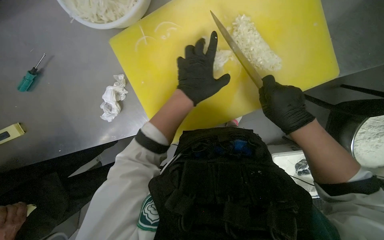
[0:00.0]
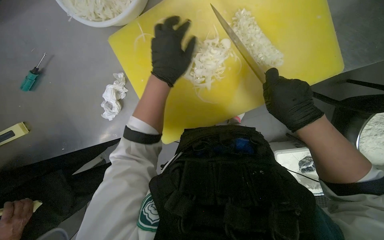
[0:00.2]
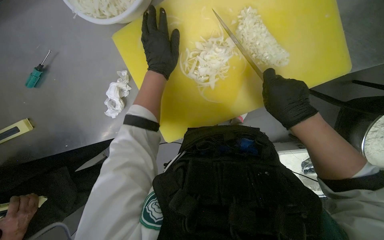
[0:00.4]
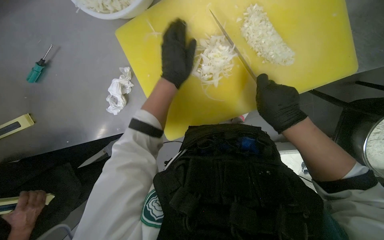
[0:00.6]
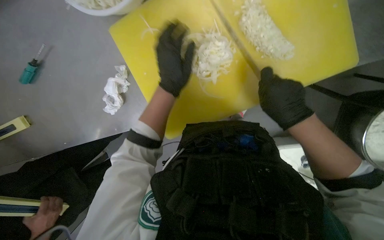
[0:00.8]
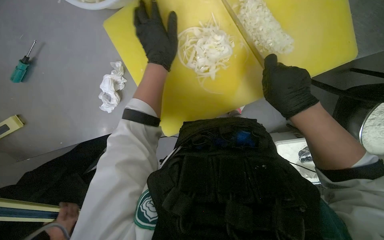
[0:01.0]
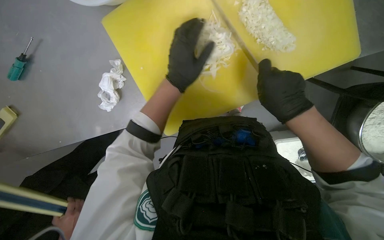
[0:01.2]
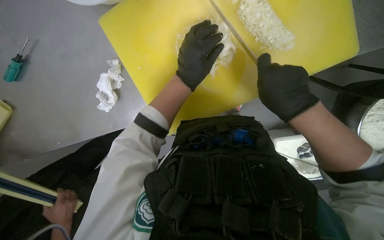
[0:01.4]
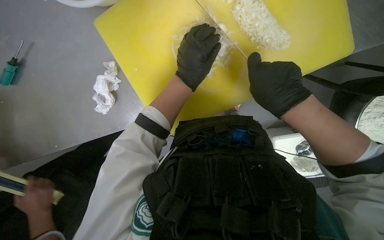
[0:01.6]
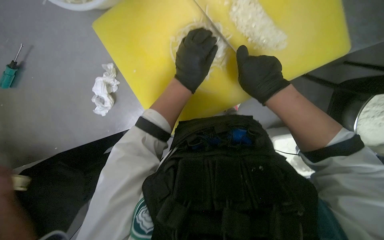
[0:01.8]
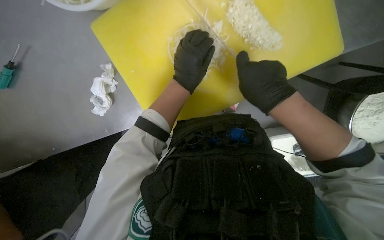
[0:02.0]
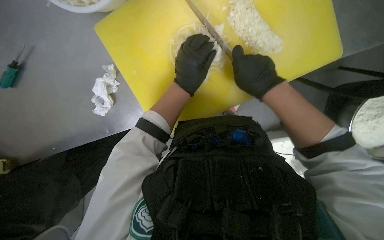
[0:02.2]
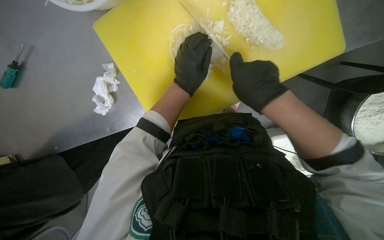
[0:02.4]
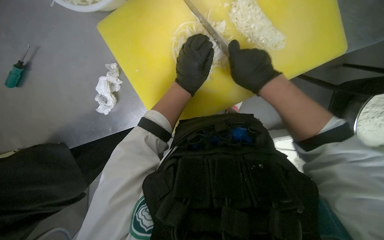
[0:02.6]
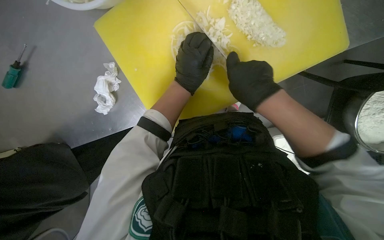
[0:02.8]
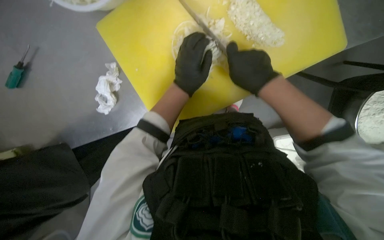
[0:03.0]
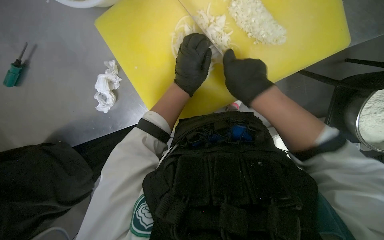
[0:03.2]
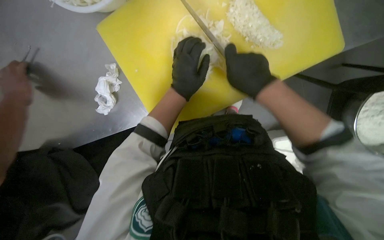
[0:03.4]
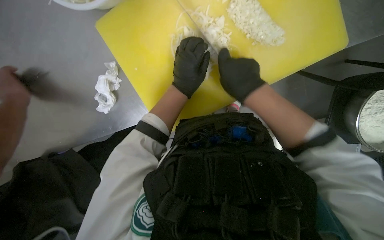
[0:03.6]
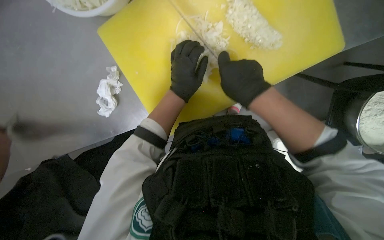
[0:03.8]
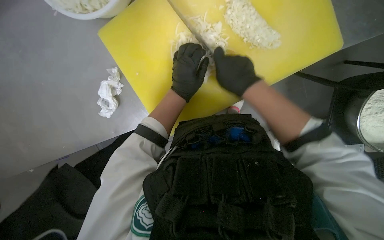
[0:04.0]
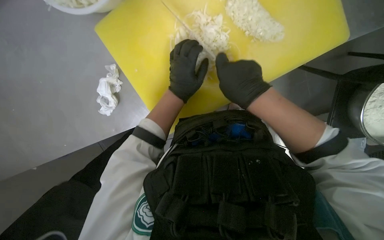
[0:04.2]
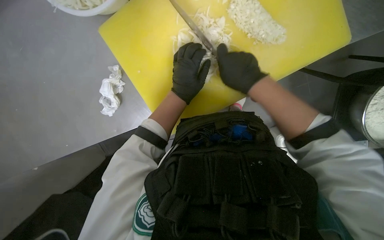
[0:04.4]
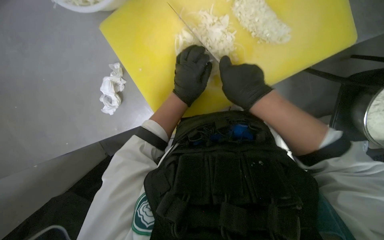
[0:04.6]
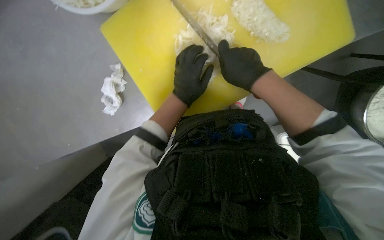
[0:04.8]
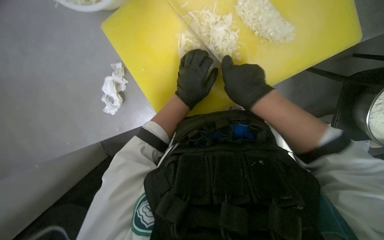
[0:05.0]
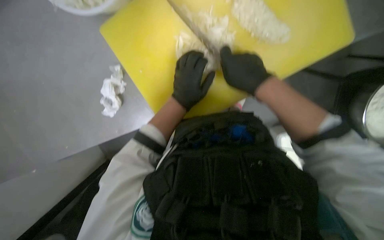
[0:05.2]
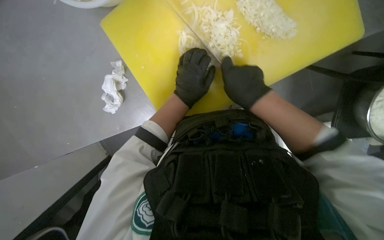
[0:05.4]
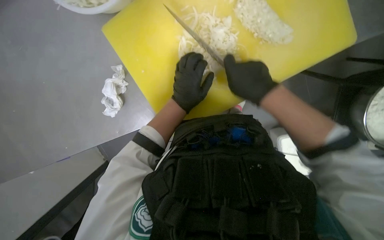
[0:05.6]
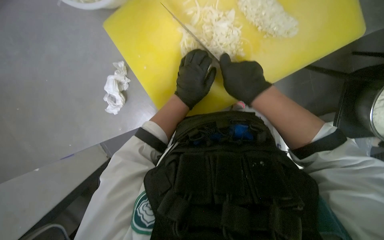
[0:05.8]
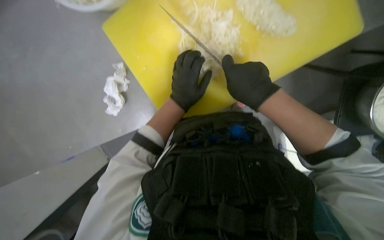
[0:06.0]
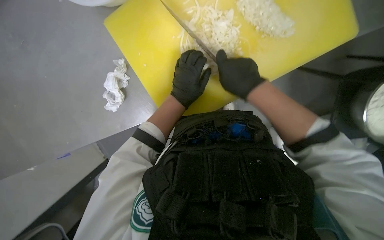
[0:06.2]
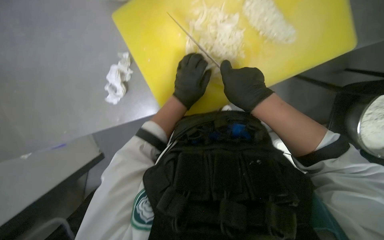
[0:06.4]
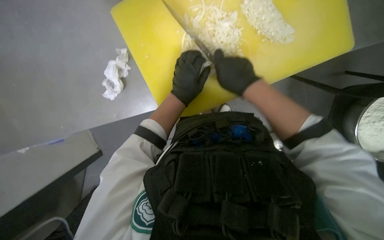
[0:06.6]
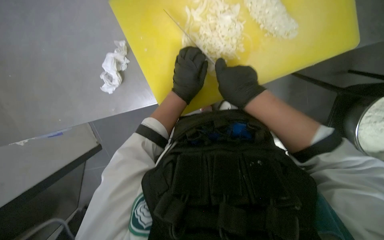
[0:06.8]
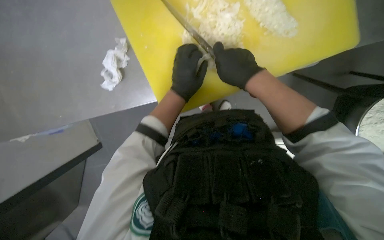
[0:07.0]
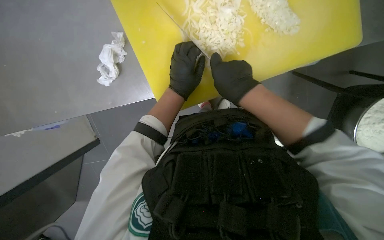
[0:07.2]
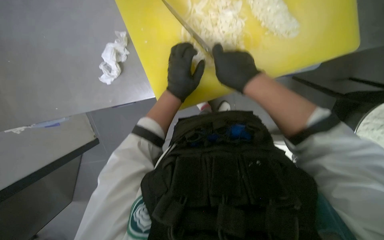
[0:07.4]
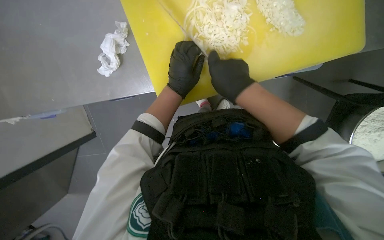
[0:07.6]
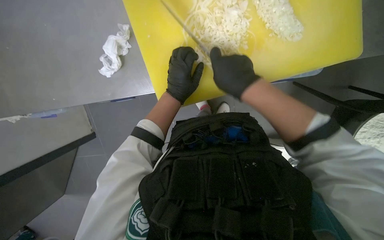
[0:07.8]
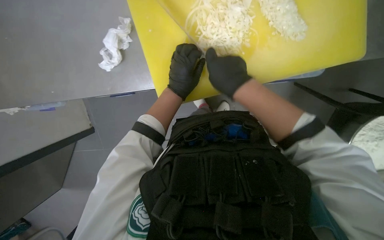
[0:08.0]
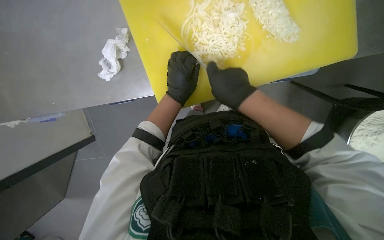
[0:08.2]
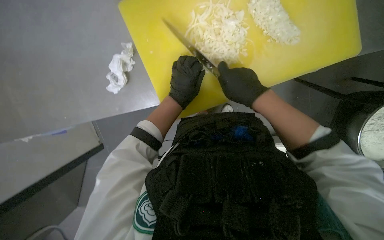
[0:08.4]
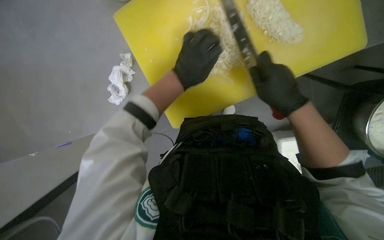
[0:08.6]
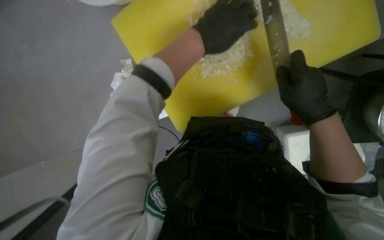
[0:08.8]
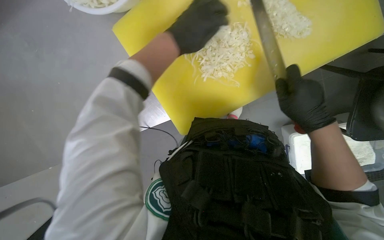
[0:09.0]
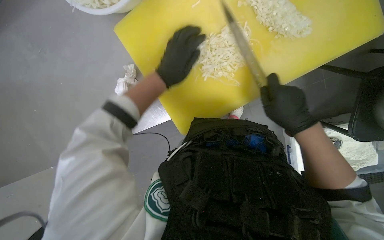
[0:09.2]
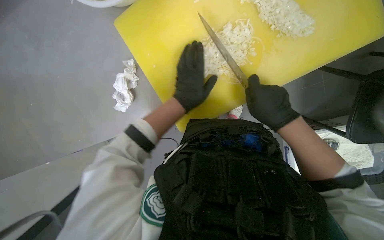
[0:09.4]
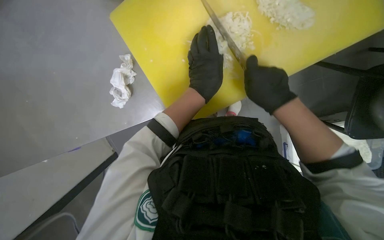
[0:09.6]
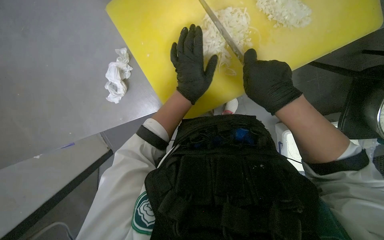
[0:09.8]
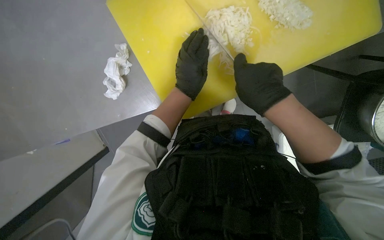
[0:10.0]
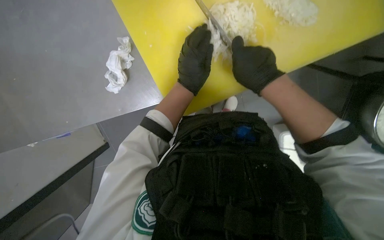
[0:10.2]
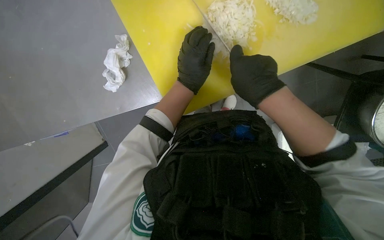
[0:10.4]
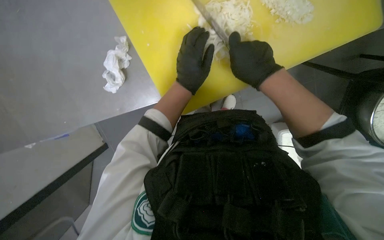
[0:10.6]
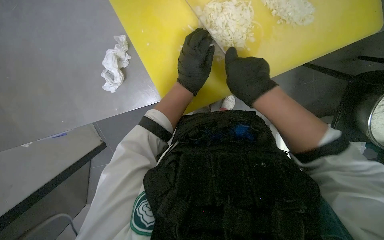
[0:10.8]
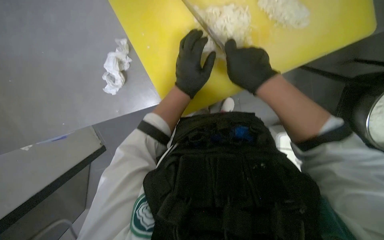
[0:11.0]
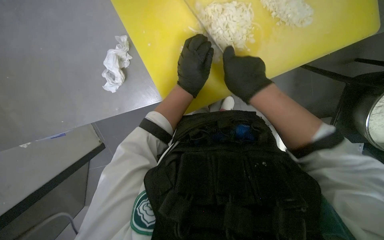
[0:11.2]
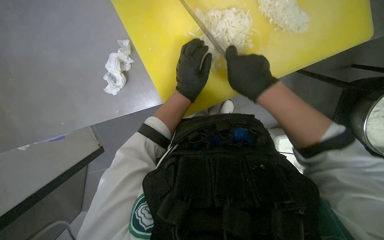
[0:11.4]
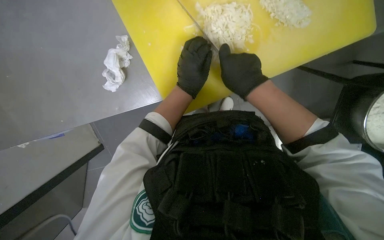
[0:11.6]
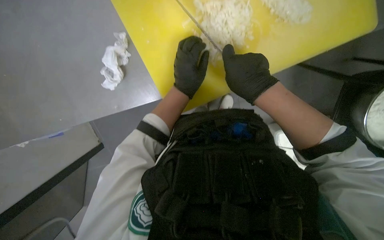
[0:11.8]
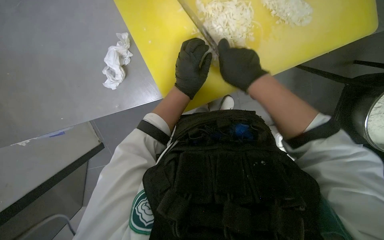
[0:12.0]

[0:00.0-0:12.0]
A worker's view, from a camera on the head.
Job: preparing food.
The whole recording: Chopping onion. The worker chops an onion on a yellow cutting board with a knife.
0:01.6 to 0:06.0: The hands stay close to where they were, moving slightly.
0:06.0 to 0:07.6: The hands make small movements and keep their place.
0:07.6 to 0:09.0: The right hand heads to the right, covering approximately 10 cm, while the left hand shifts approximately 15 cm up the picture and nearer to the camera.
0:09.0 to 0:10.4: The right hand moves to the left, approximately 10 cm. Meanwhile the left hand shifts roughly 15 cm down the picture.
0:10.4 to 0:12.0: The hands are busy where they are.

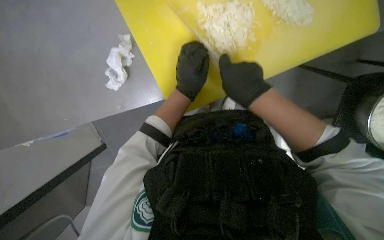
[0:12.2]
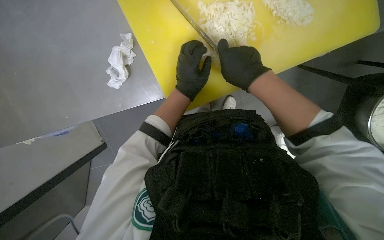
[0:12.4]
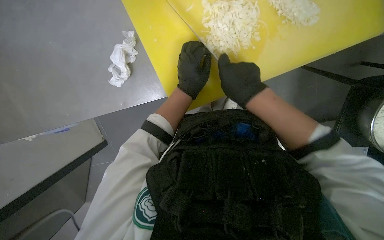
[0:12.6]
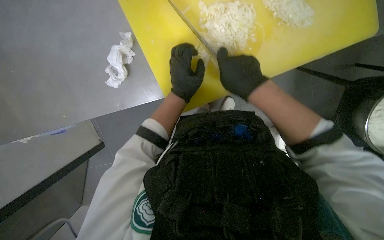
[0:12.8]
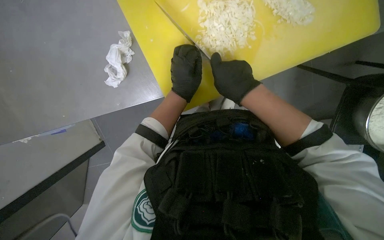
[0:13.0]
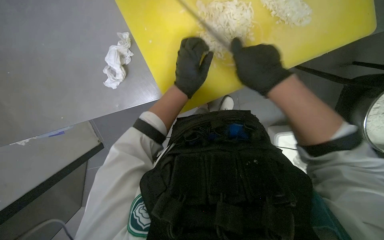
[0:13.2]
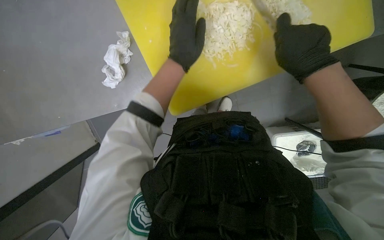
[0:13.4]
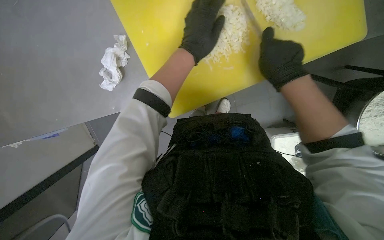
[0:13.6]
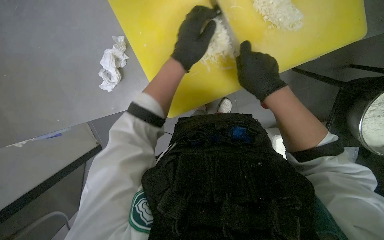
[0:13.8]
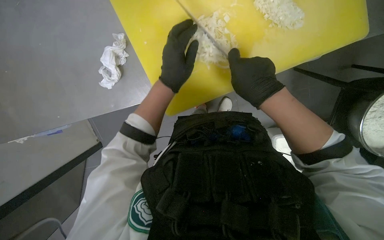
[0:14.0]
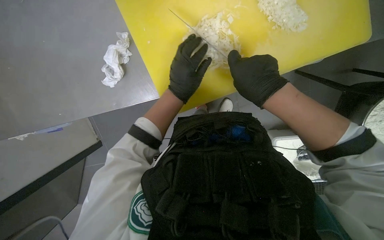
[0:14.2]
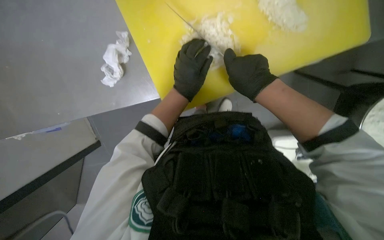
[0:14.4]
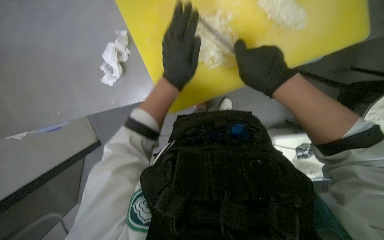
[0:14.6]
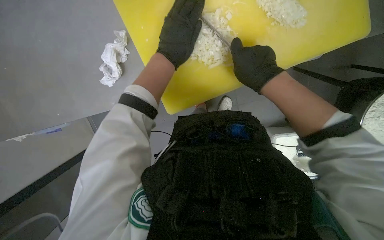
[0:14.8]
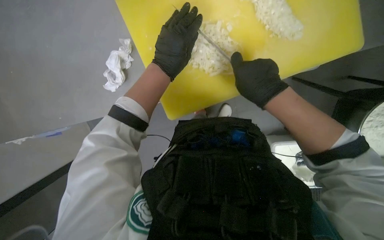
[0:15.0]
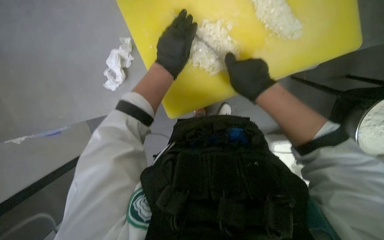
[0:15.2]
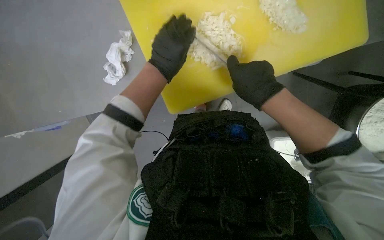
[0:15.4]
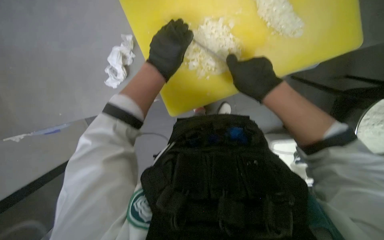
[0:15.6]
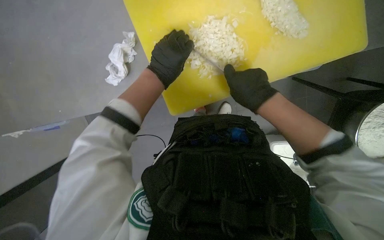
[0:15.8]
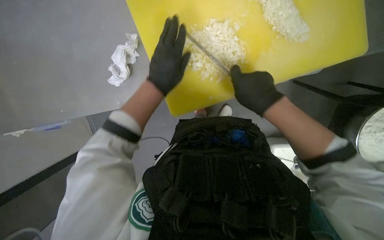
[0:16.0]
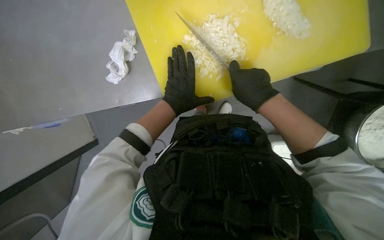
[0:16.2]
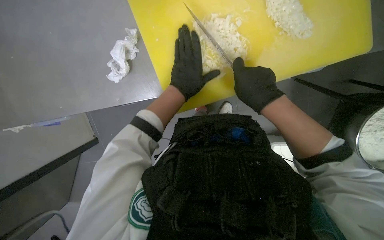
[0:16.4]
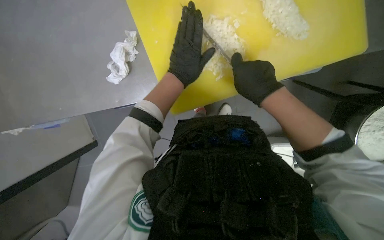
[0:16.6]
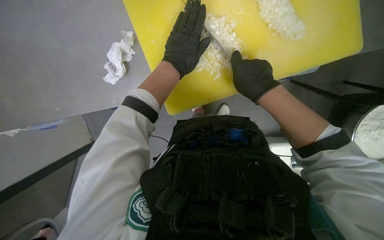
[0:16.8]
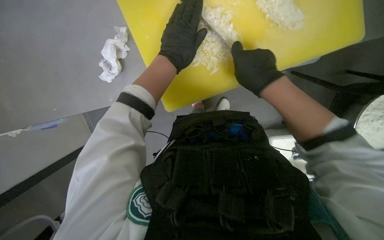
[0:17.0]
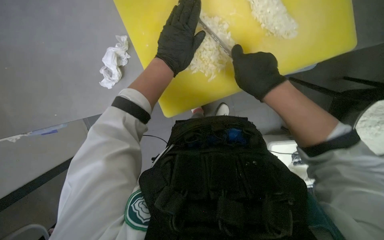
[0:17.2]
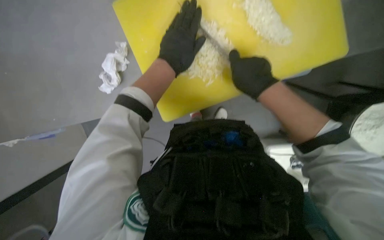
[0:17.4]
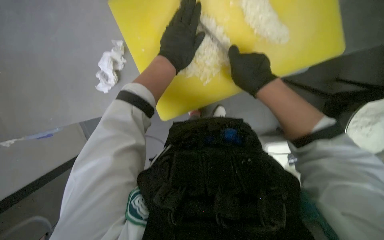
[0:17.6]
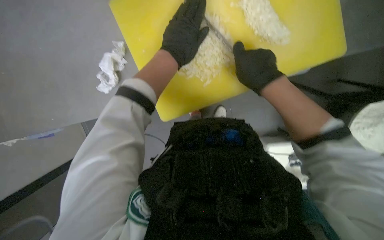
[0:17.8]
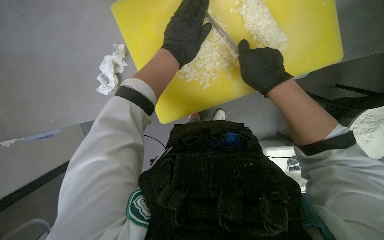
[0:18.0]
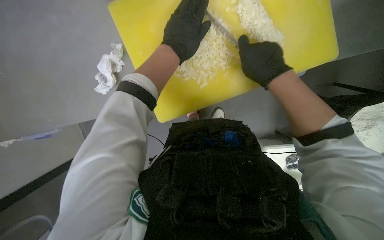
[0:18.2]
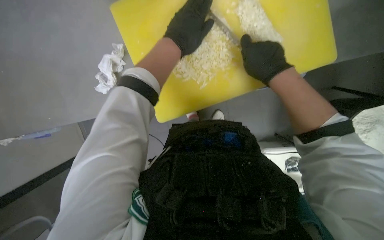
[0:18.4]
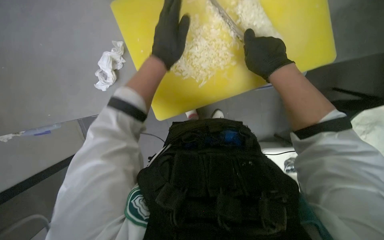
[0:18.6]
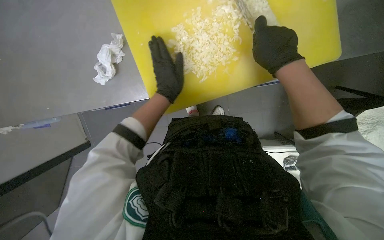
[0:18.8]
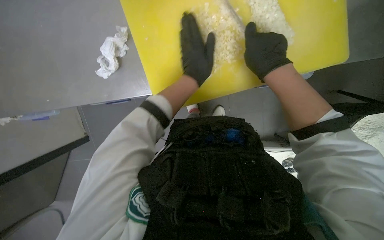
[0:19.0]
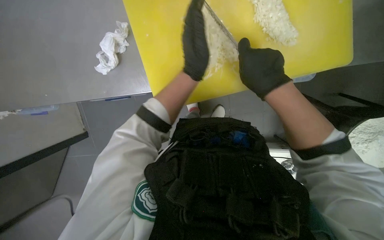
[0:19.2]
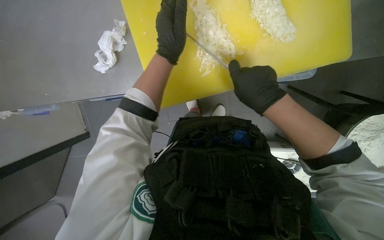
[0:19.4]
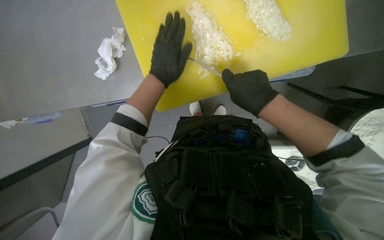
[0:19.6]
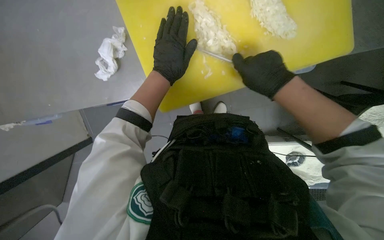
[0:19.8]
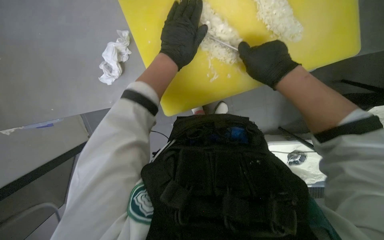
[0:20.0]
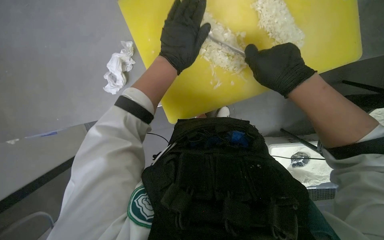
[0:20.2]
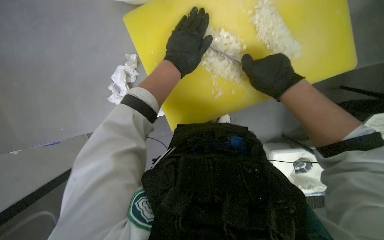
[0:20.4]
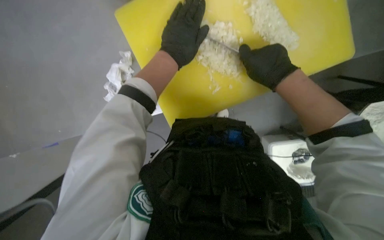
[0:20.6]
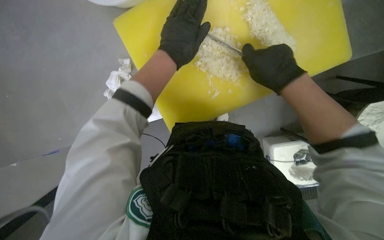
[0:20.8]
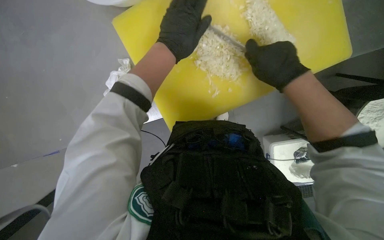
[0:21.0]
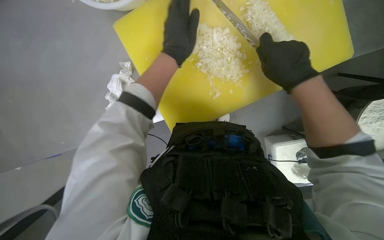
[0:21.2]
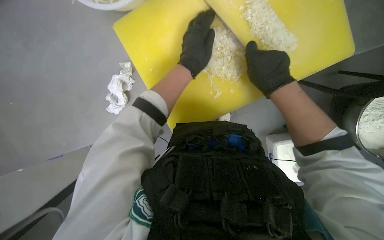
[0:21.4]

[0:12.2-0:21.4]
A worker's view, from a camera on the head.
Job: preparing food.
The whole recording: Chopping onion. The worker chops an onion on a yellow cutting board with a knife.
0:12.2 to 0:13.8: The left hand moves up the picture, about 10 cm; the right hand travels to the right and back again, some 10 cm each way.
0:13.8 to 0:15.2: The hands work in one place, with small movements.
0:16.8 to 0:18.4: The hands stay close to where they were, moving slightly.
0:18.4 to 0:19.8: The left hand is displaced down the picture by about 10 cm.
